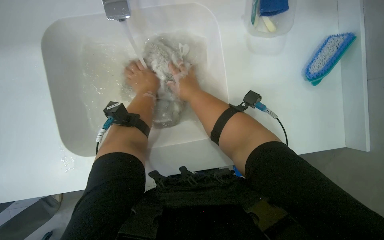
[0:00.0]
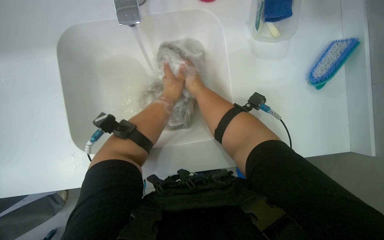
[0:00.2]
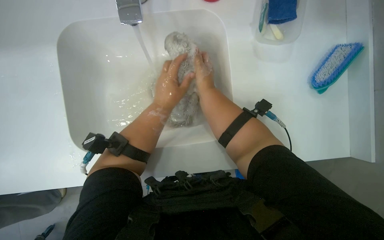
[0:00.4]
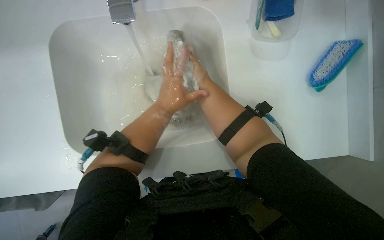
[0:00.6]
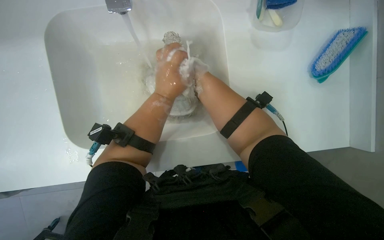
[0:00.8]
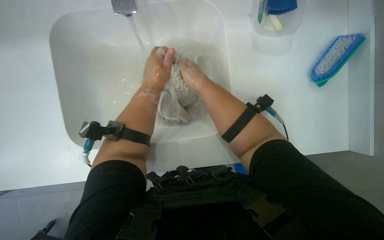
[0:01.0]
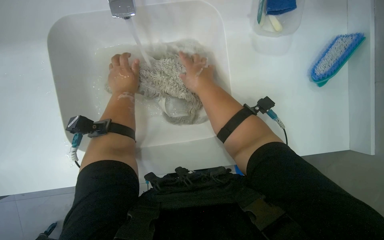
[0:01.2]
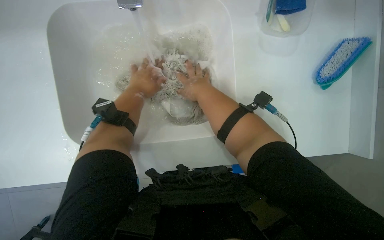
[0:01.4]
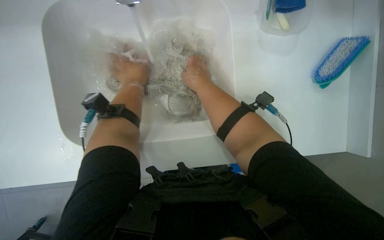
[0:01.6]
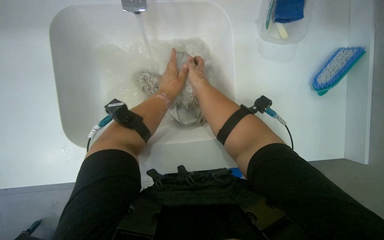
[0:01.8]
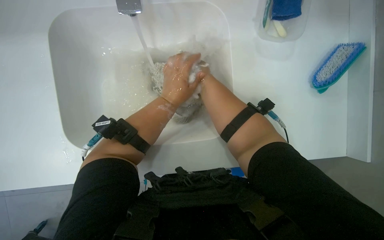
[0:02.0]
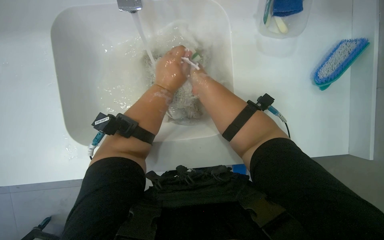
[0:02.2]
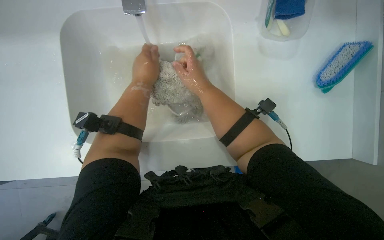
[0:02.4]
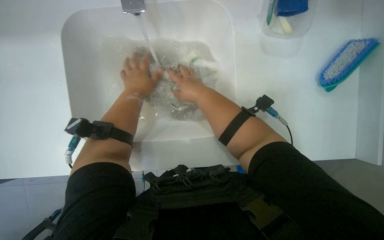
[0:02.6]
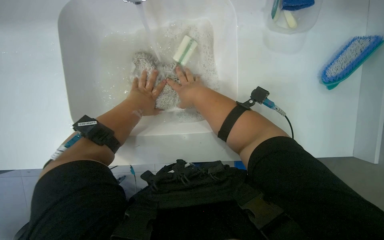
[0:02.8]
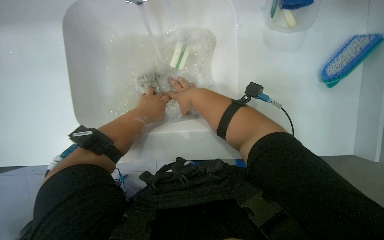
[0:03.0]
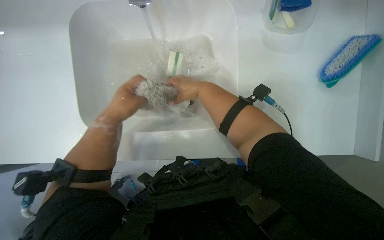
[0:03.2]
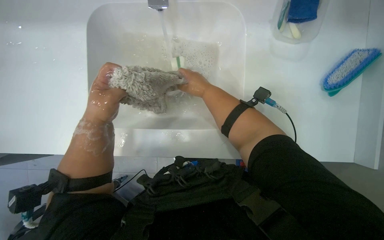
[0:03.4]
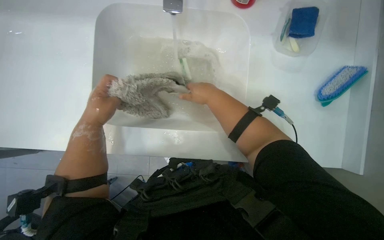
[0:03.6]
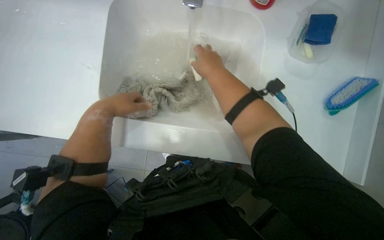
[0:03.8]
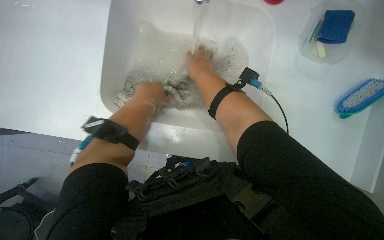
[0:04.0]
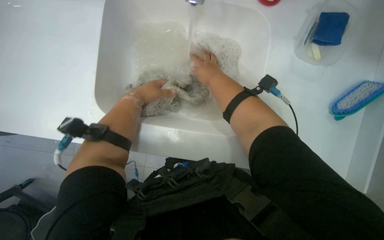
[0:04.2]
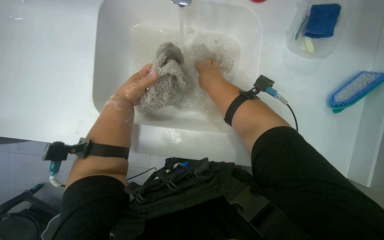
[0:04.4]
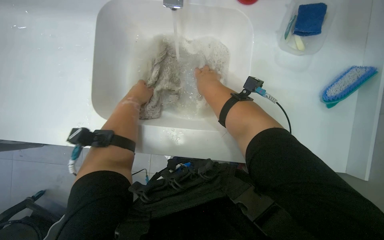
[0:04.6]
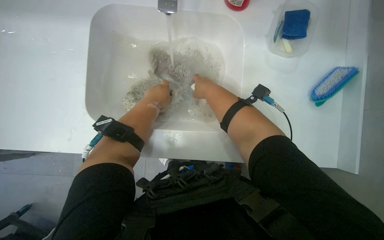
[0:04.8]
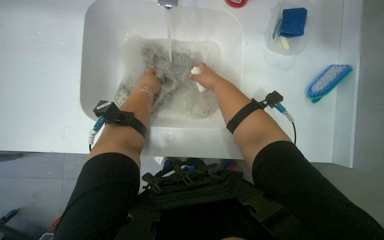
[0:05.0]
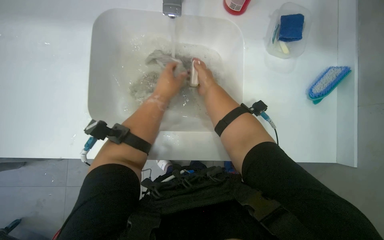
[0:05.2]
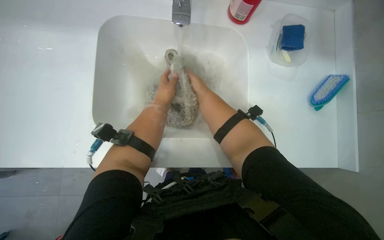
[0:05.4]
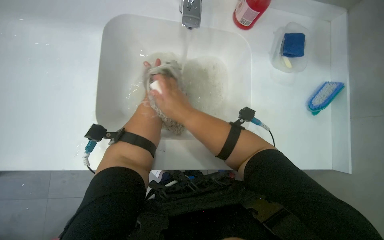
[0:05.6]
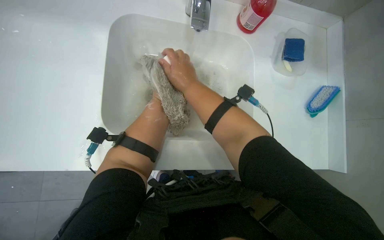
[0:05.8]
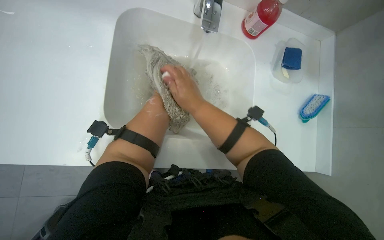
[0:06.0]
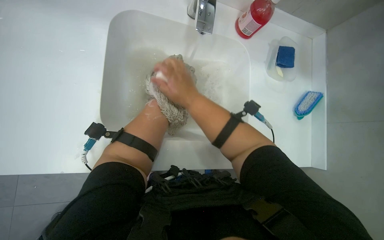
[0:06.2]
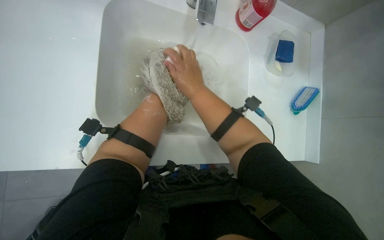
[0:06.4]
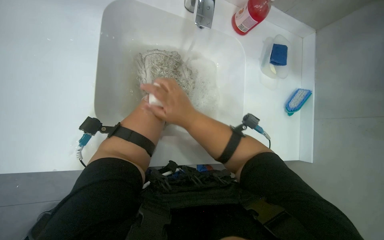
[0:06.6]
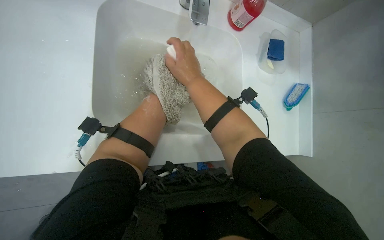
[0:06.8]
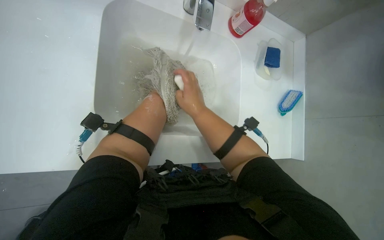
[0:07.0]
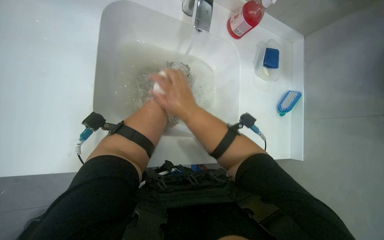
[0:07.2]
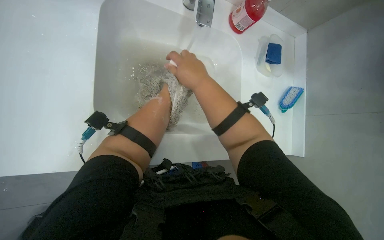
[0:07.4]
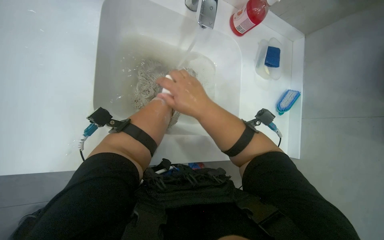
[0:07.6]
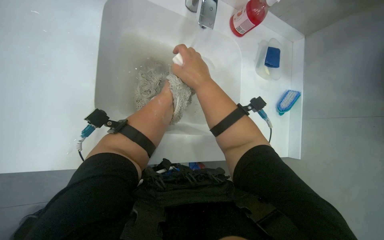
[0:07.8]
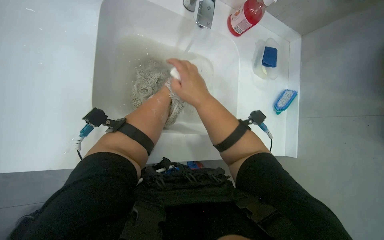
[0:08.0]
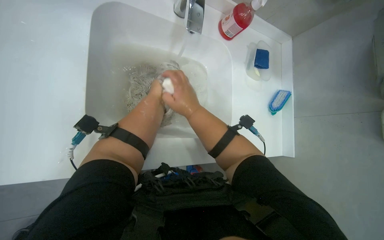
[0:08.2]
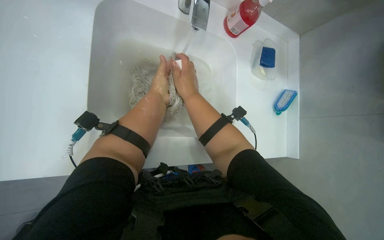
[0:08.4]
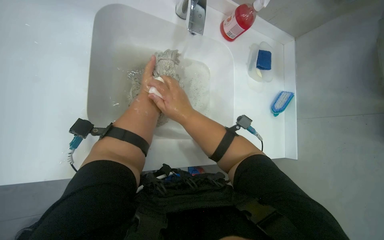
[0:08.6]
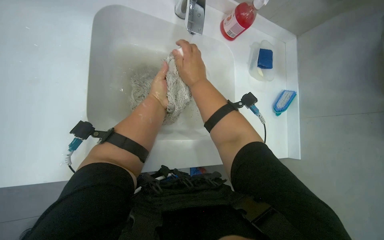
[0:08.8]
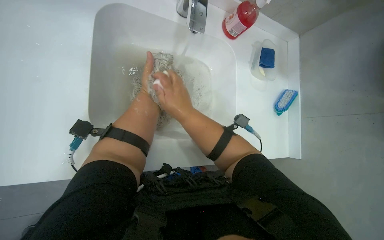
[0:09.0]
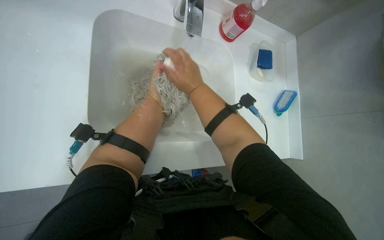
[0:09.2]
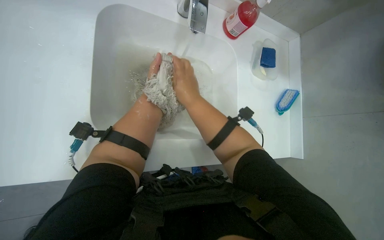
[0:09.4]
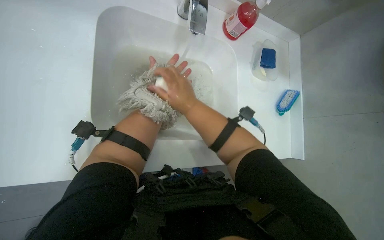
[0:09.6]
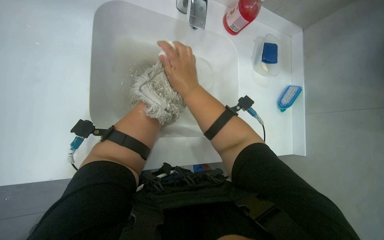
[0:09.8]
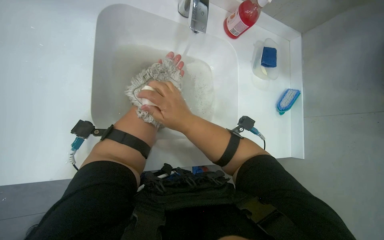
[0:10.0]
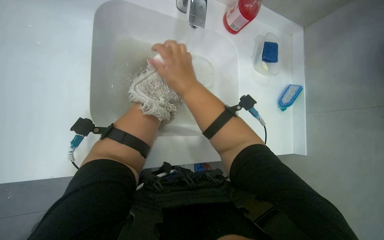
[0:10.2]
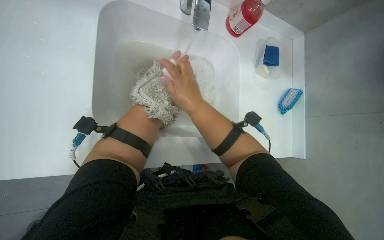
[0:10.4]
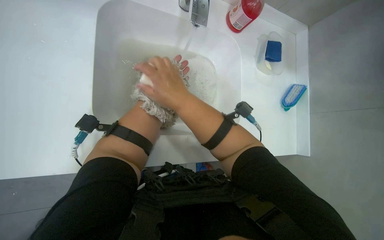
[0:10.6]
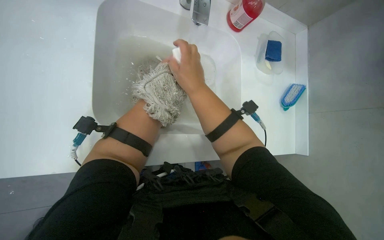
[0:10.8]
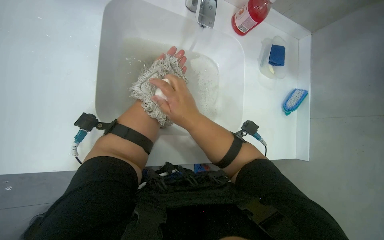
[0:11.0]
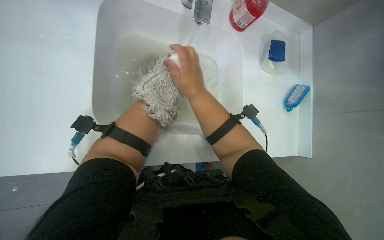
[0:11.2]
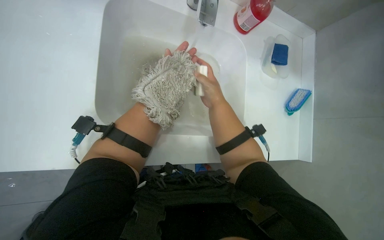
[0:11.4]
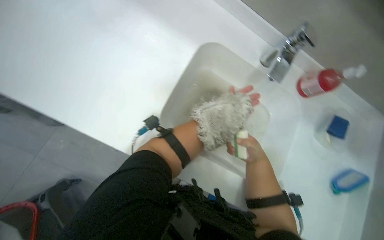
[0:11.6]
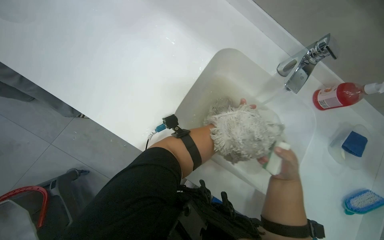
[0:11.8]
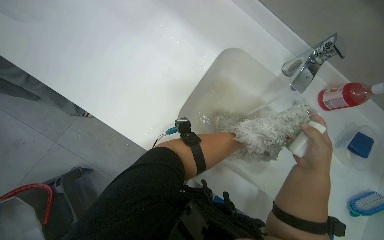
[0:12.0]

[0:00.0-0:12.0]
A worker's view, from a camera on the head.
Job: preparing cleaning supplies.
The whole recording: Washing mop head in sink. The worker washes and wrings out the mop head in the sink, then places it into a bucket.
0:03.0 to 0:04.4: The left hand moves to the left, some 10 cm.
0:10.4 to 0:12.0: The wearer looks some 35 degrees further to the left. The view tilts about 15 degrees upward.

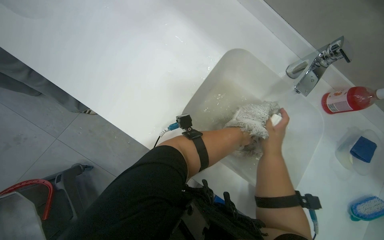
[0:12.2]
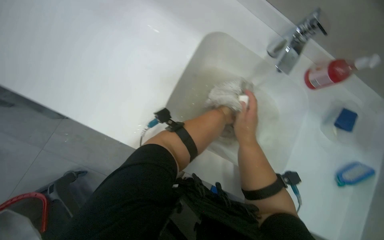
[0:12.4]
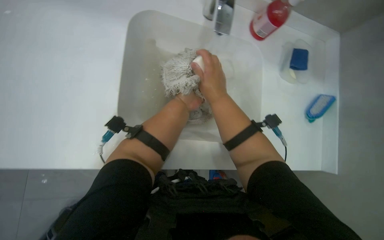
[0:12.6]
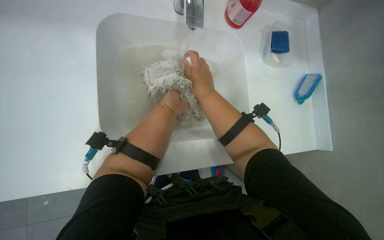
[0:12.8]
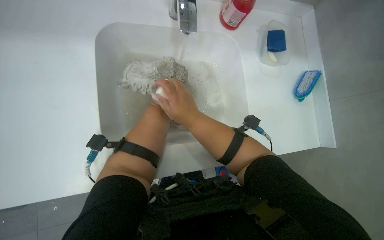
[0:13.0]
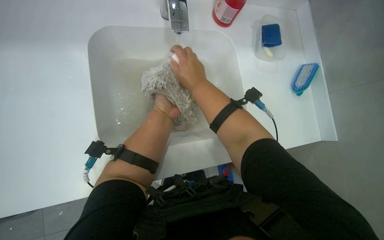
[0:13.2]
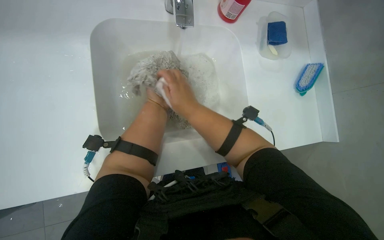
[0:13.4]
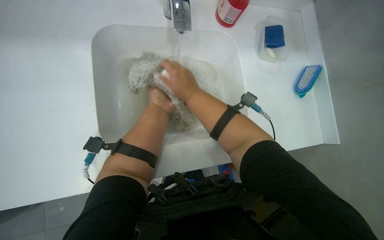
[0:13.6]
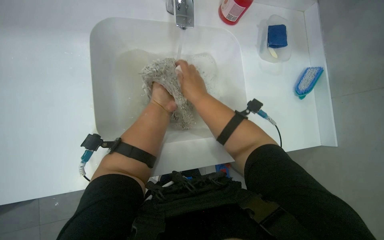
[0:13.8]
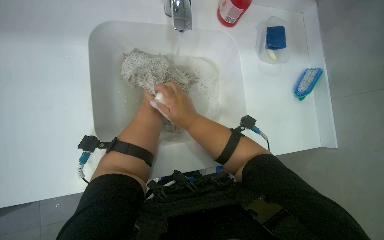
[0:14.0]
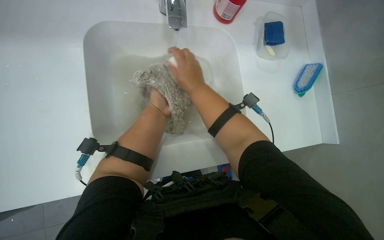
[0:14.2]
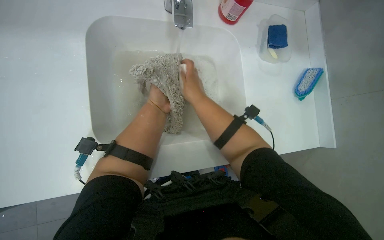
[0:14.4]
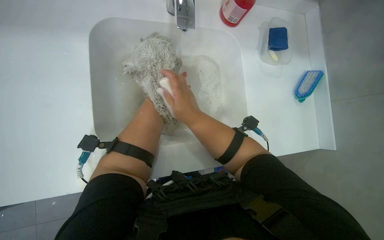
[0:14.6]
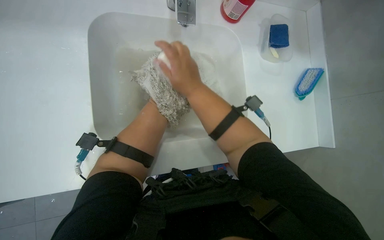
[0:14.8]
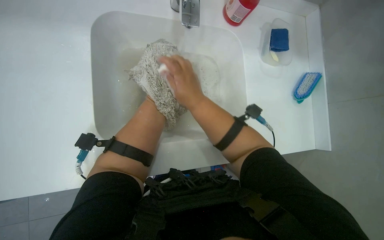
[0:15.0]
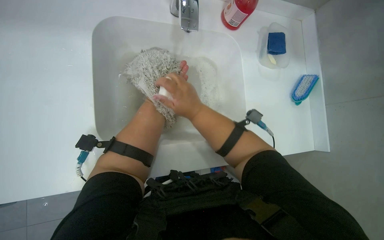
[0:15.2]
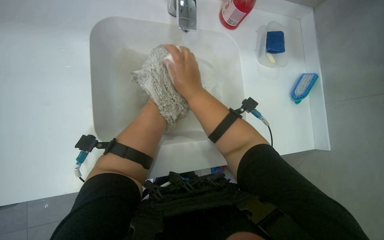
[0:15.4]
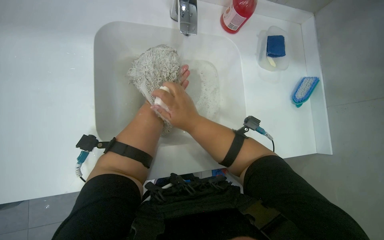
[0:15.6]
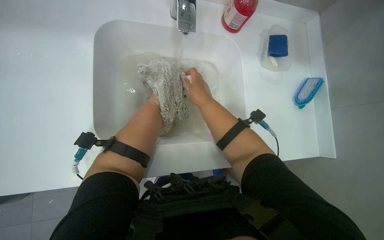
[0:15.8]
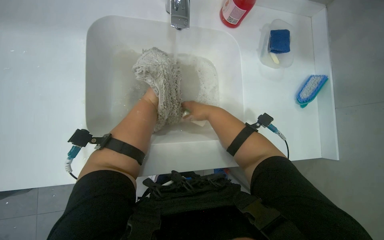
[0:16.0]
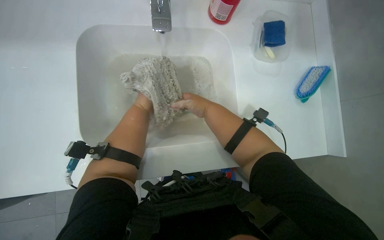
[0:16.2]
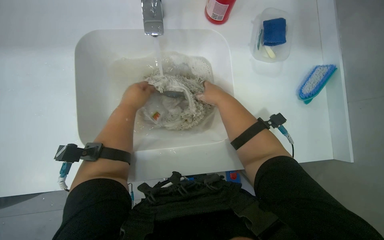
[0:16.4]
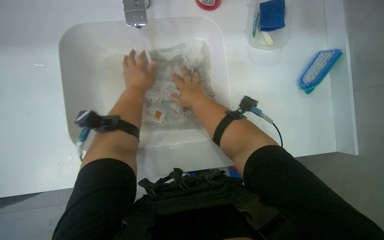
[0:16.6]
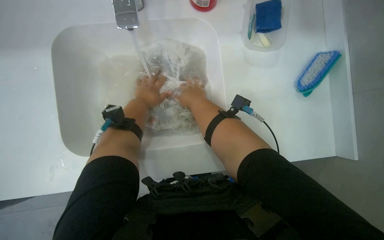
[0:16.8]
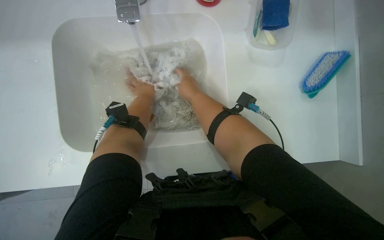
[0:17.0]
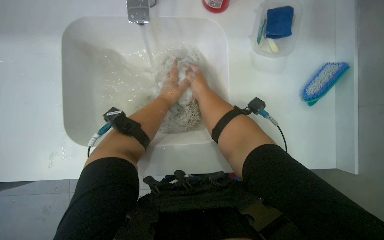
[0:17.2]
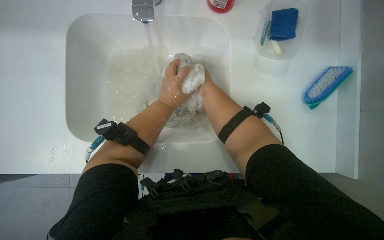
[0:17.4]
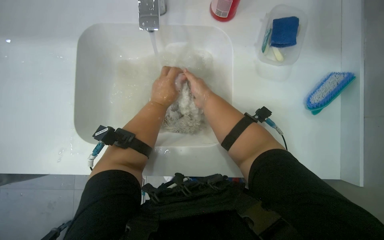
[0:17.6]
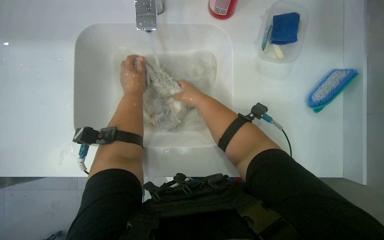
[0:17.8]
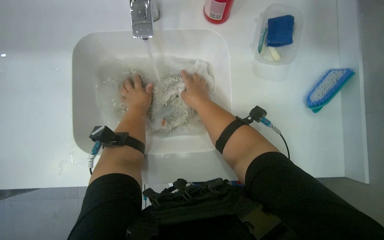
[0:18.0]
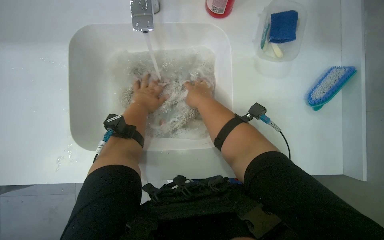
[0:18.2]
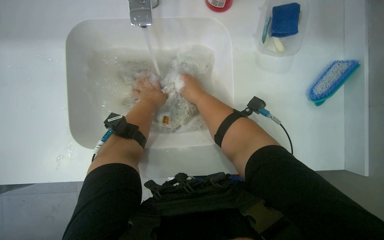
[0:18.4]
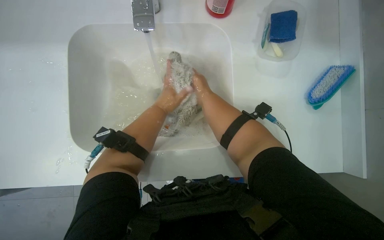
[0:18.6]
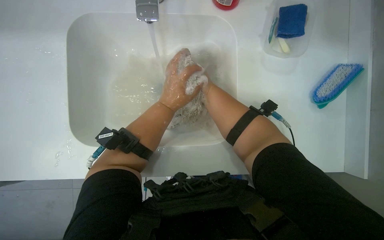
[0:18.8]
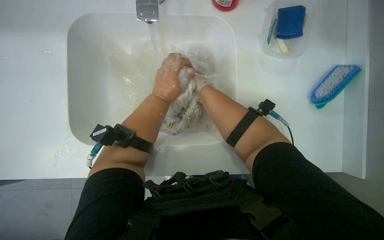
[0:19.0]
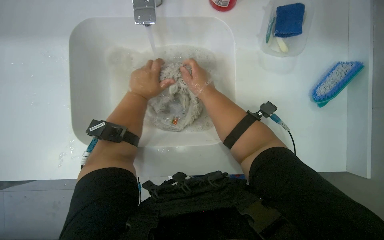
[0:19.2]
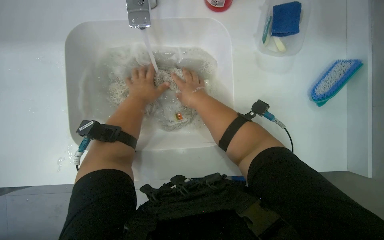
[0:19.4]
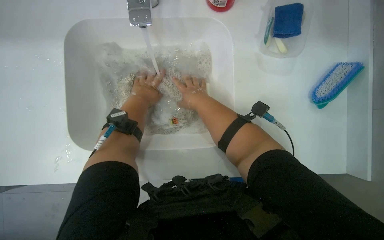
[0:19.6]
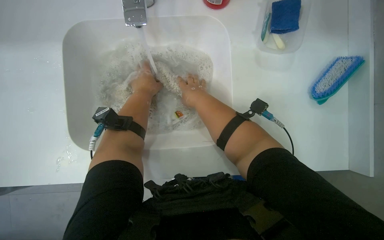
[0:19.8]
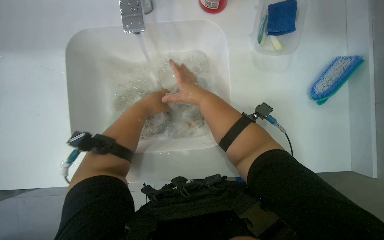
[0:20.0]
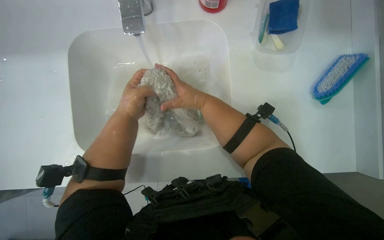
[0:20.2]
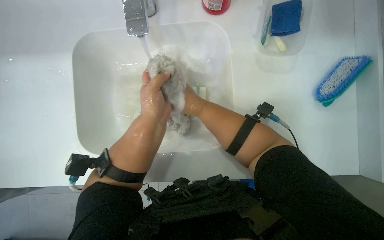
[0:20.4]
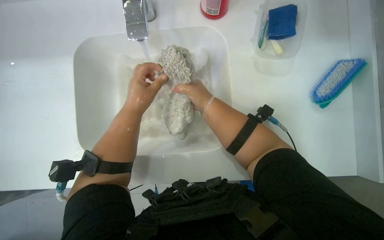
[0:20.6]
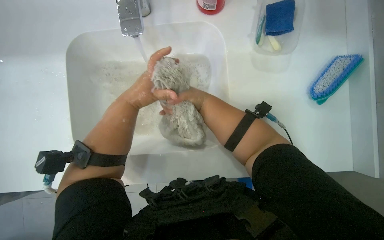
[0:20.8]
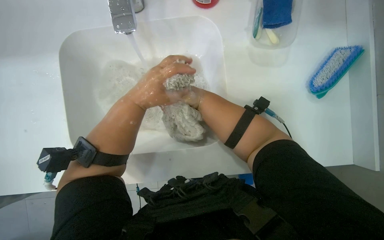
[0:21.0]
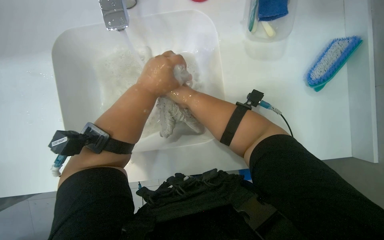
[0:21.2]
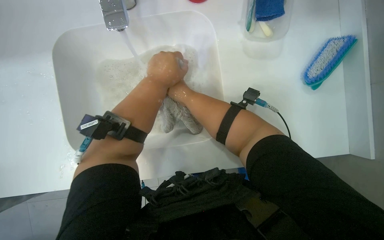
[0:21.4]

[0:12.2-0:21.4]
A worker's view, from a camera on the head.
Job: preparing cleaning supplies.
The whole recording: Washing mop head in sink. The worker washes and wrings out the mop head in the sink, then places it into a bucket.
0:12.2 to 0:13.8: The view tilts roughly 15 degrees downward. The scene rotates counterclockwise by roughly 40 degrees.
0:13.8 to 0:15.2: The right hand swings up and down the picture, about 10 cm each way, with 2 reversals.
0:15.2 to 0:16.8: The right hand shifts about 10 cm farther from the camera.
